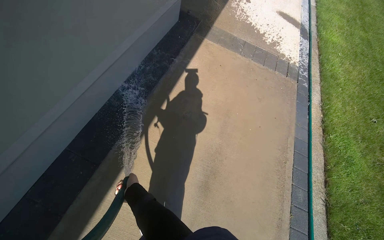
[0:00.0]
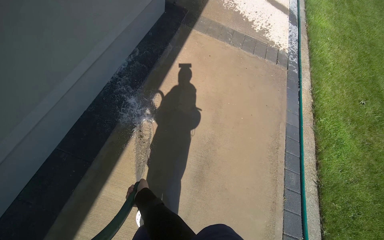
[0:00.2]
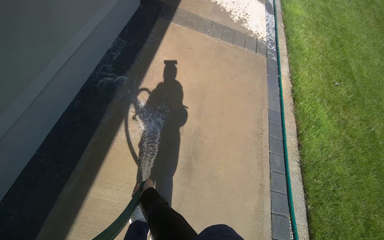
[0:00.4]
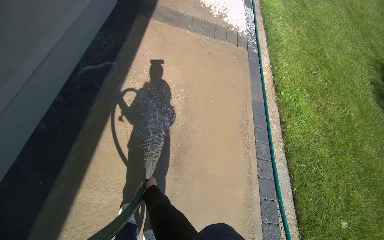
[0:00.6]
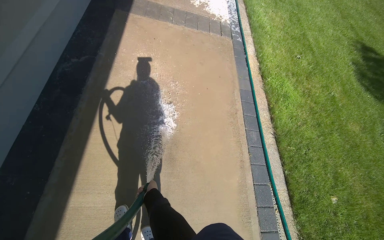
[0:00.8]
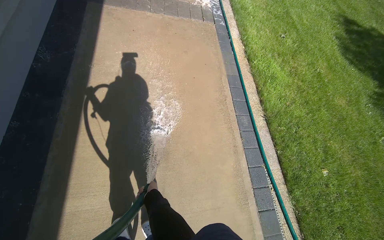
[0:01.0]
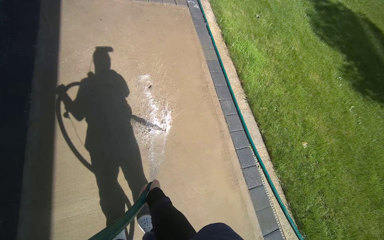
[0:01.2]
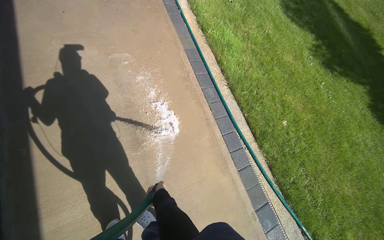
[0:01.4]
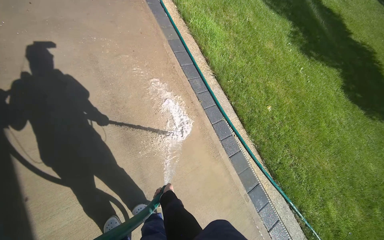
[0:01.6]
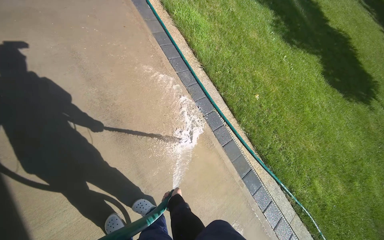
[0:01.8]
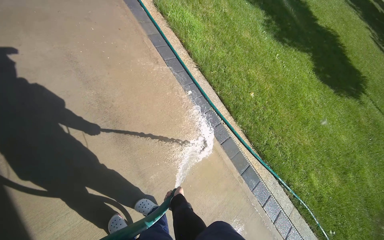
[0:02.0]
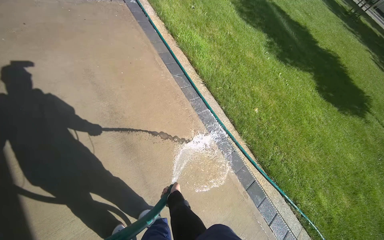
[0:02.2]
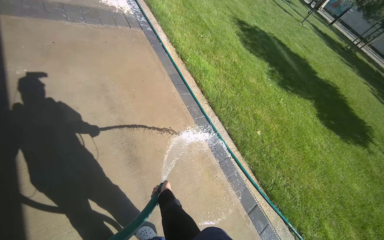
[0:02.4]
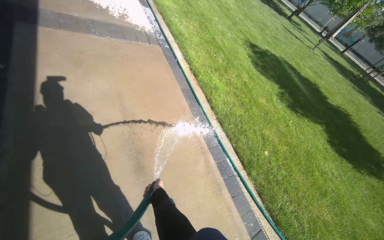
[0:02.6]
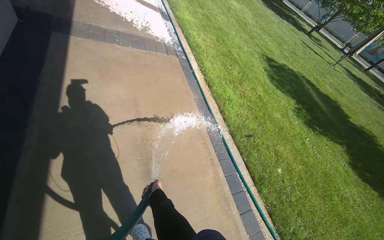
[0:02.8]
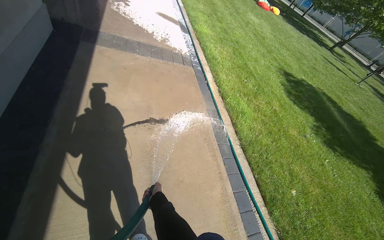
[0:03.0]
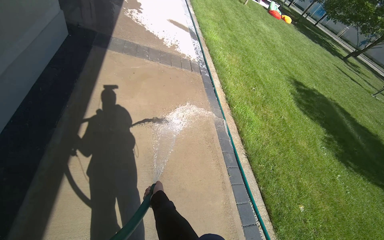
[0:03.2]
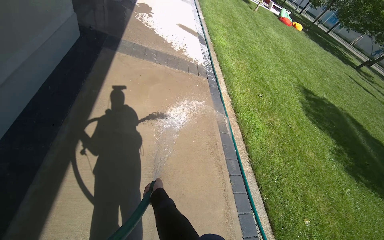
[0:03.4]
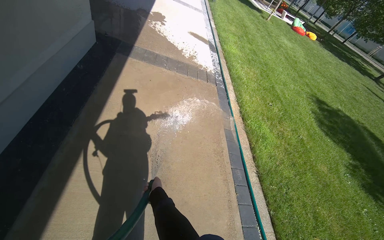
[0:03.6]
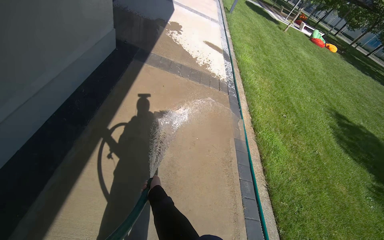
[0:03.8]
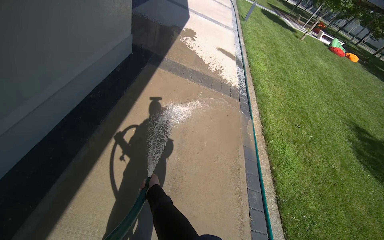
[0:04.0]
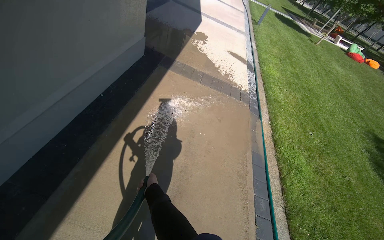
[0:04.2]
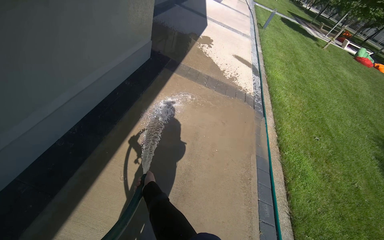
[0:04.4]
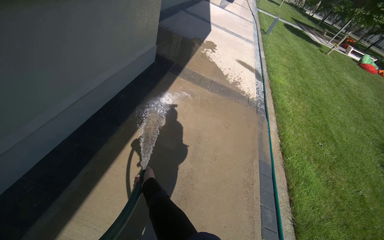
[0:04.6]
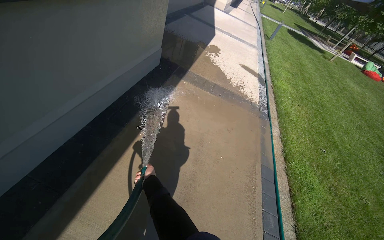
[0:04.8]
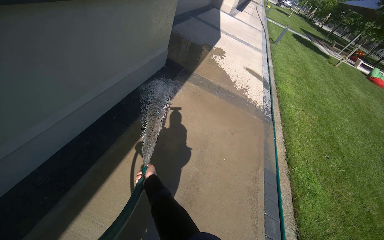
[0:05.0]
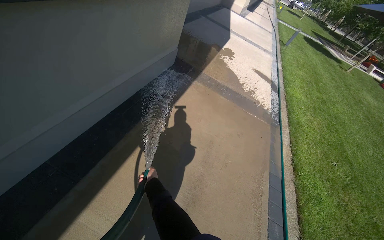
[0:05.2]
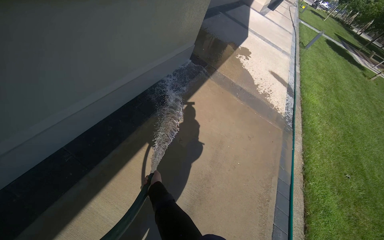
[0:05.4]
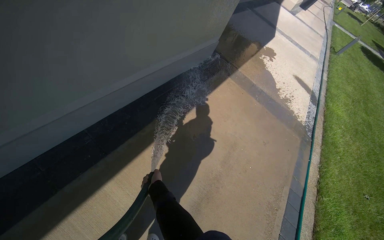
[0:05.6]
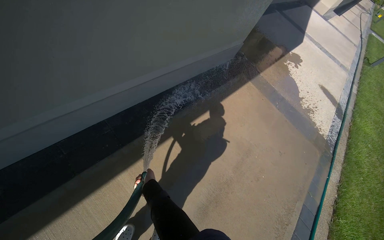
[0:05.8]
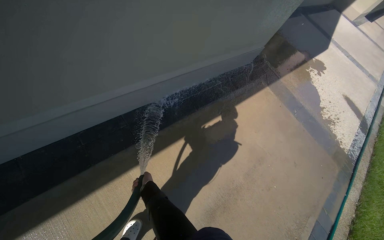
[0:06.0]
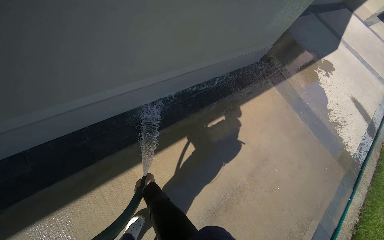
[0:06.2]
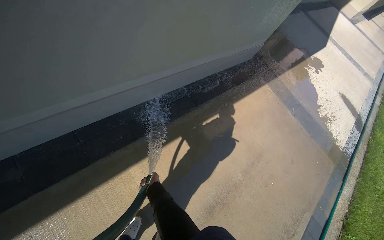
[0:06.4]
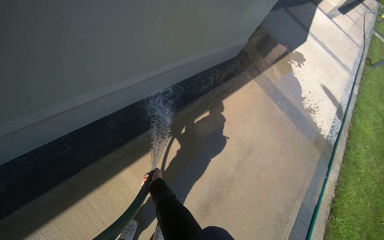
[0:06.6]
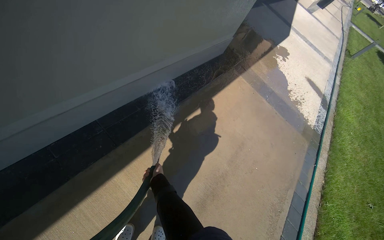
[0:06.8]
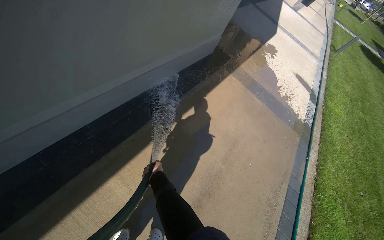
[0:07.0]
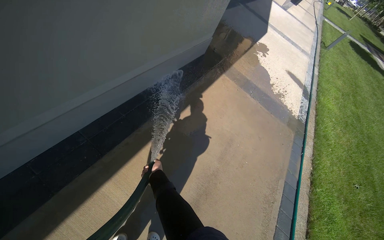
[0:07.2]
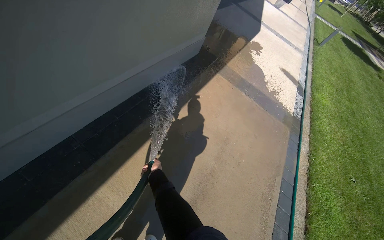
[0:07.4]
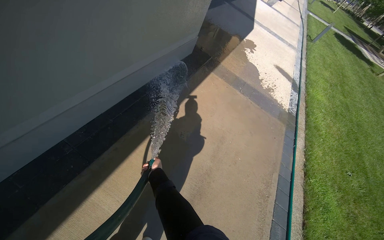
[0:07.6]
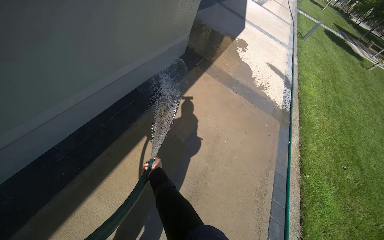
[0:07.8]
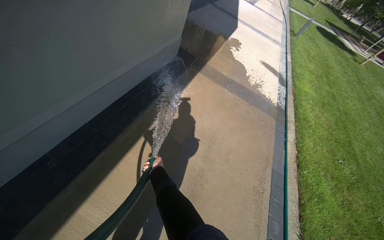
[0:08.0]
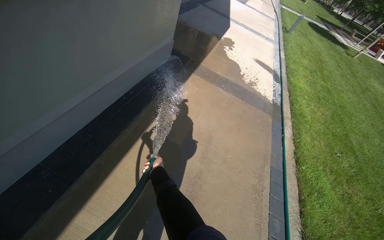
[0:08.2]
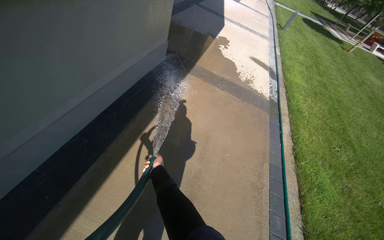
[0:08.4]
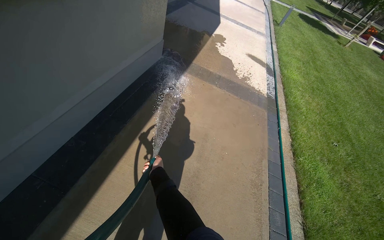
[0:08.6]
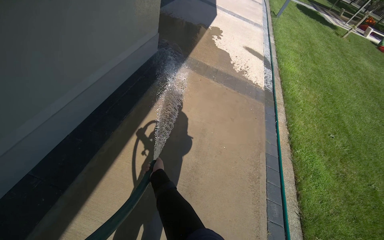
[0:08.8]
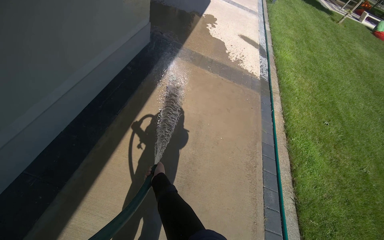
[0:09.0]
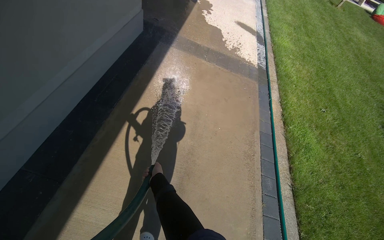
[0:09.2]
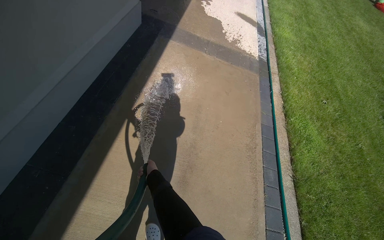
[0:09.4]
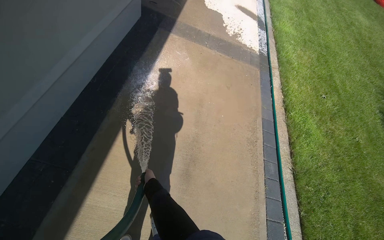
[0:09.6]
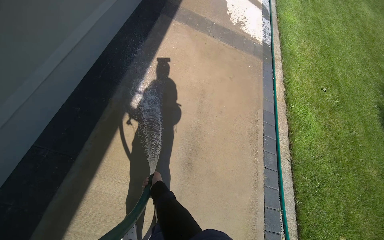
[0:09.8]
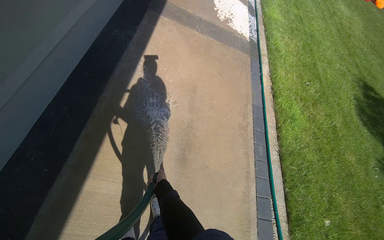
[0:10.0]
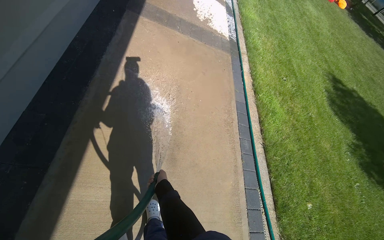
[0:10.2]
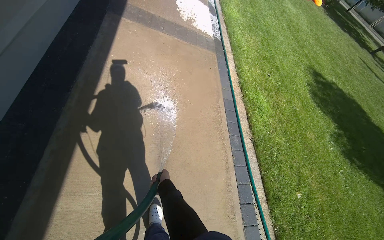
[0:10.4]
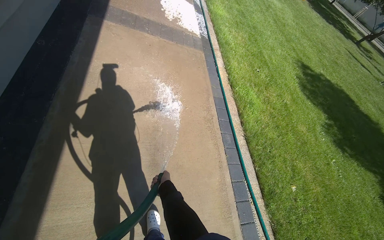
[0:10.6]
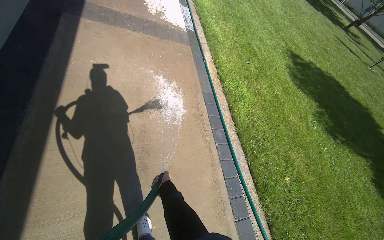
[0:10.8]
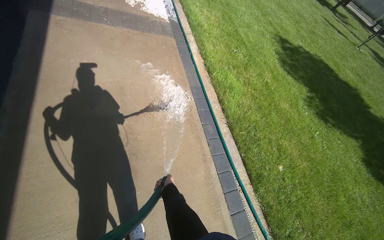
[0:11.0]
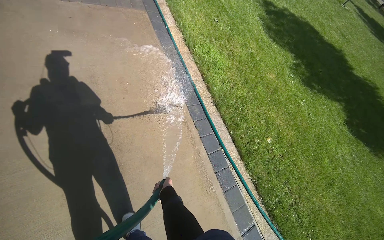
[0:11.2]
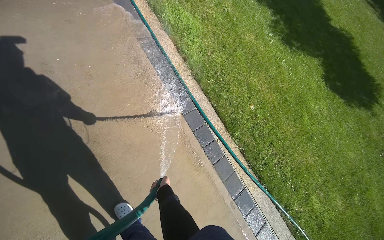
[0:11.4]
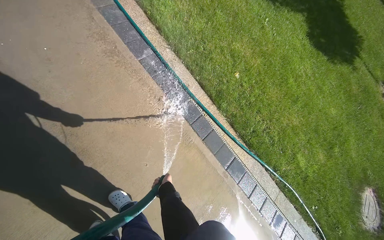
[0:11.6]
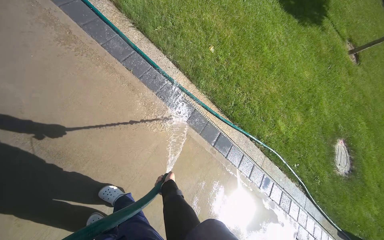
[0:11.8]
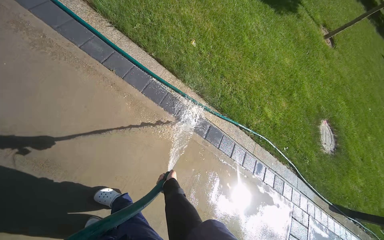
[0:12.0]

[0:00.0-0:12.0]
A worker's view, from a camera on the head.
Job: sweeping floor.
The whole recording: Rinsing concrete ground. The worker sprays water from a hose onto the concrete ground.
0:00.0 to 0:01.6: The head turns to the right by some 50 degrees. The view tips downward by some 15 degrees.
0:01.6 to 0:03.0: The view tilts some 25 degrees upward.
0:03.0 to 0:04.4: The head turns to the left by approximately 25 degrees. The right hand is displaced up the picture by about 15 cm.
0:04.4 to 0:06.0: The head turns to the left by roughly 35 degrees.
0:06.0 to 0:07.6: The head rotates approximately 20 degrees to the right.
0:09.0 to 0:10.4: The head rotates approximately 20 degrees to the right.
0:10.4 to 0:12.0: The head travels about 60 cm. The wearer looks approximately 55 degrees further to the right. The view tips downward by roughly 35 degrees.

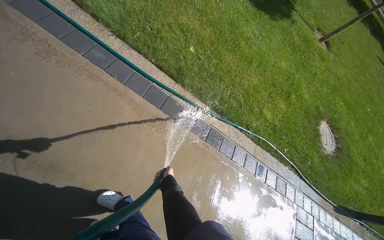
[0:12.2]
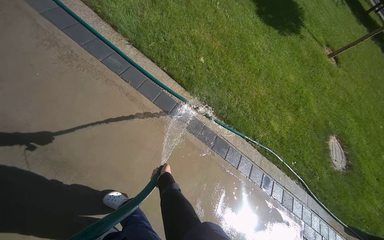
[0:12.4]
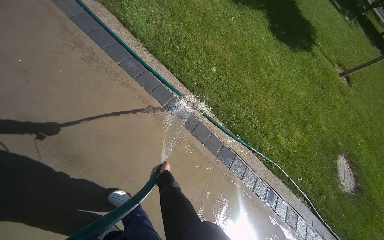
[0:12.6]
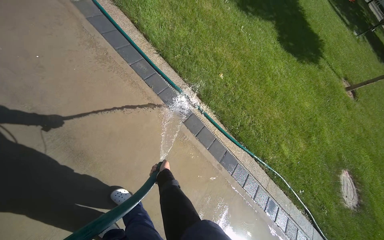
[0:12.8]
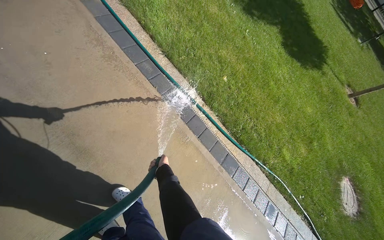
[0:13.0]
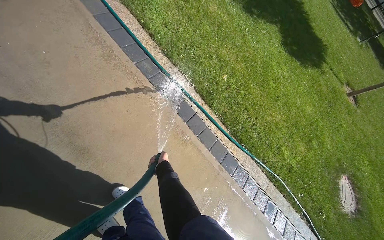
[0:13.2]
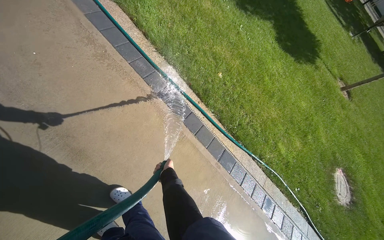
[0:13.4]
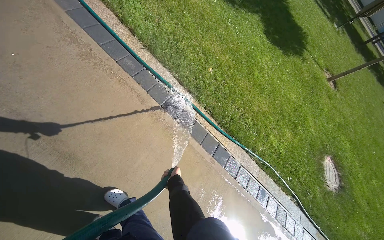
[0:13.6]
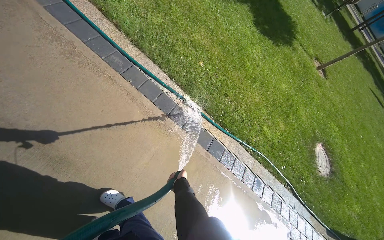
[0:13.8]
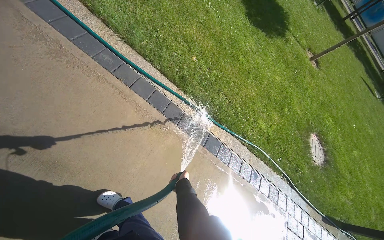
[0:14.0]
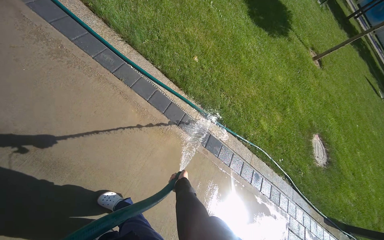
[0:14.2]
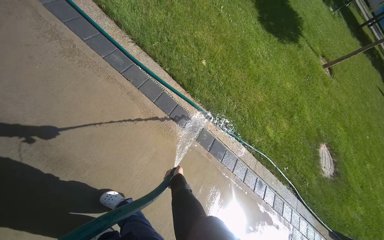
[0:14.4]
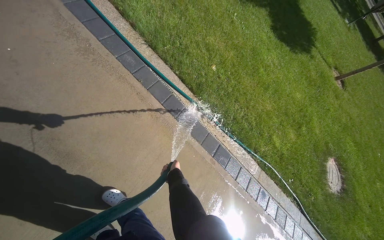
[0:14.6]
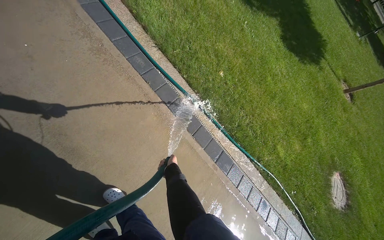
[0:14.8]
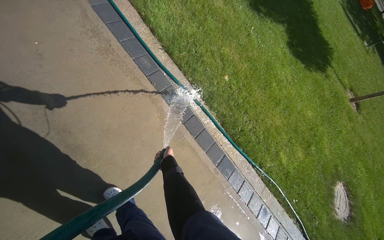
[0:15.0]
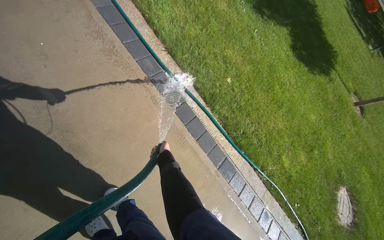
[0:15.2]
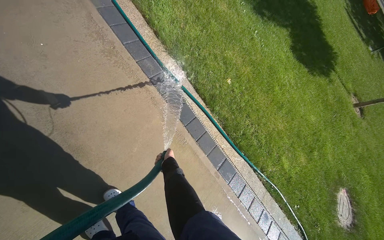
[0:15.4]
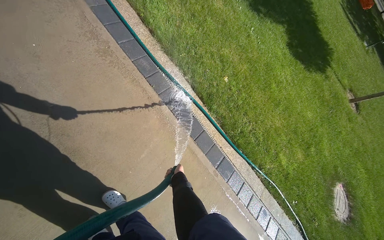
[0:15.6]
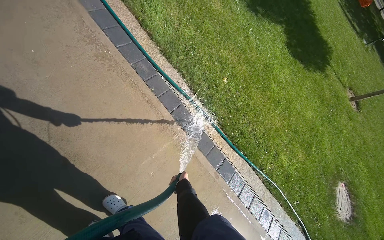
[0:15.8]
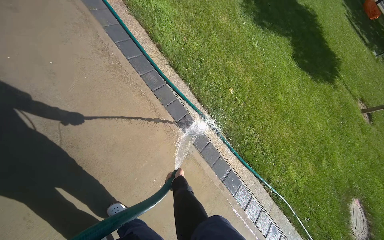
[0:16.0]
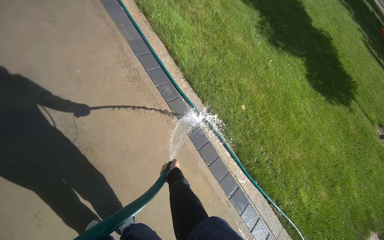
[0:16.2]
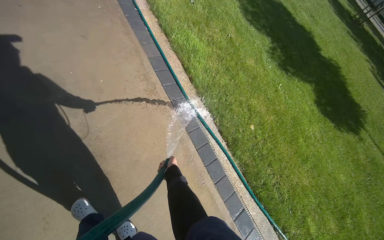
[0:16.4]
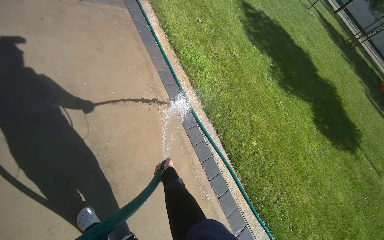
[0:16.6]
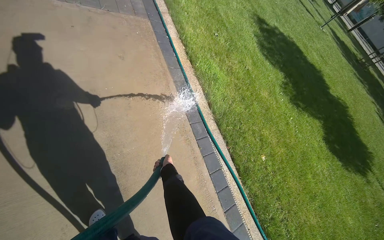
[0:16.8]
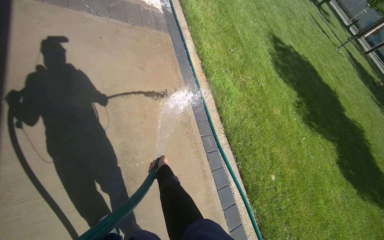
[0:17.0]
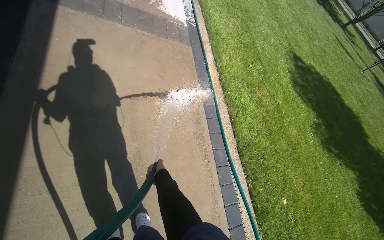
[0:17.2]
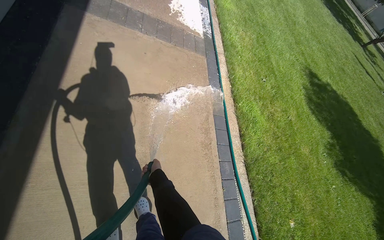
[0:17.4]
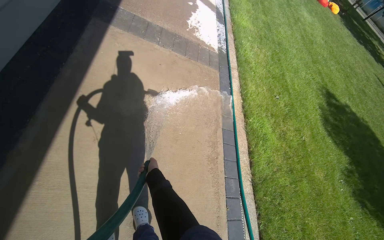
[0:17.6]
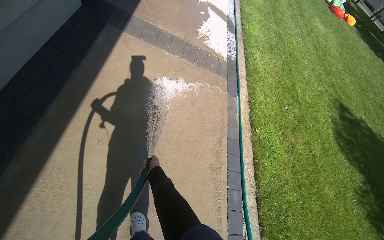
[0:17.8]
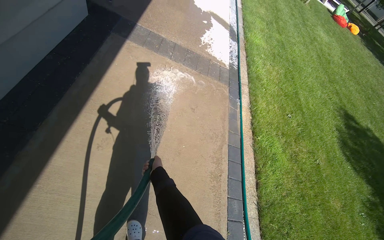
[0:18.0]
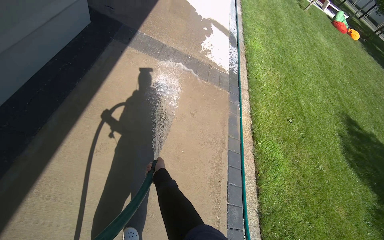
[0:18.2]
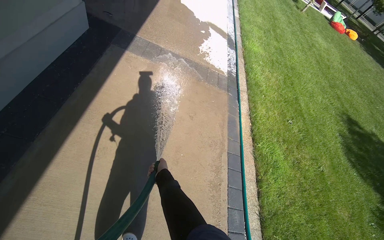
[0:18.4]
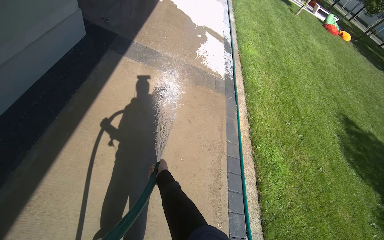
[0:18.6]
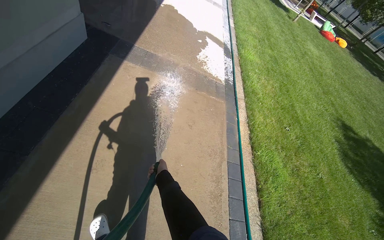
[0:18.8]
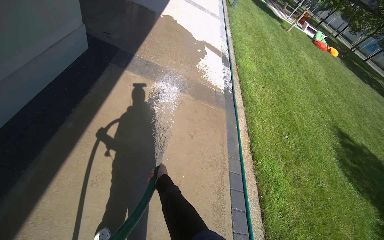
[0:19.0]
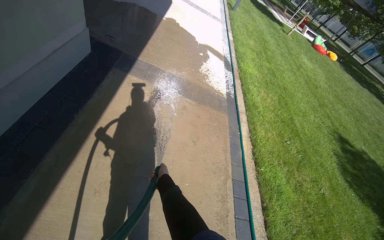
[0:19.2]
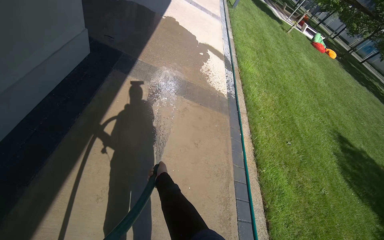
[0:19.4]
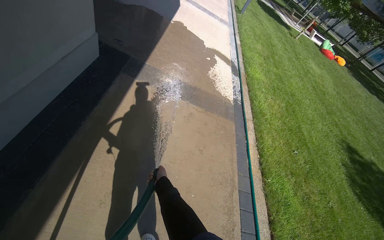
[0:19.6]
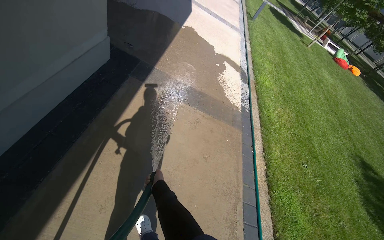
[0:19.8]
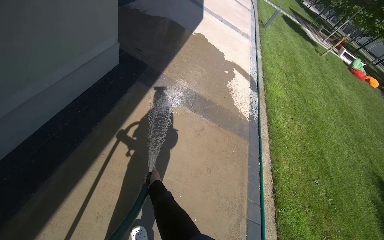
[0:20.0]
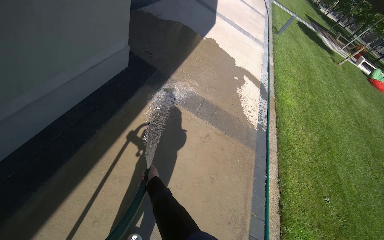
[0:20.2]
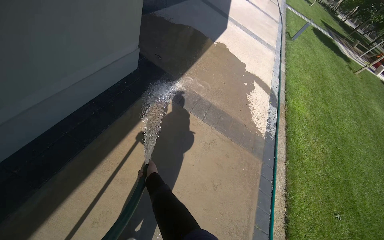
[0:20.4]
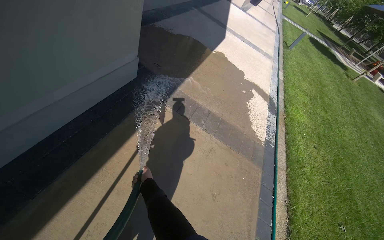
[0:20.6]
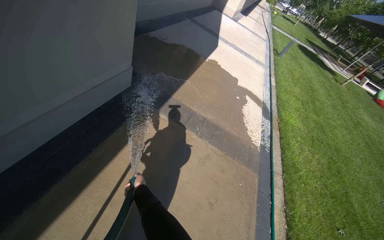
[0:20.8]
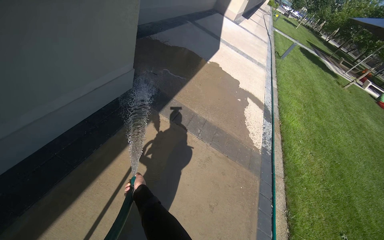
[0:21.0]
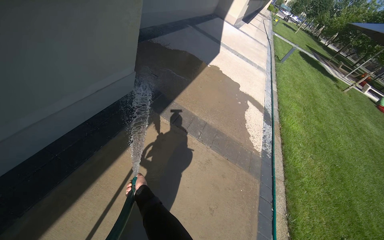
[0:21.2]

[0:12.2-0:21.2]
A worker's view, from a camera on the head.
Job: sweeping floor.
The whole recording: Rinsing concrete ground. The worker sprays water from a hose onto the concrete ground.
0:13.8 to 0:15.2: The right hand moves up the picture and to the left, about 20 cm.
0:15.2 to 0:16.6: The view tips upward by approximately 15 degrees.
0:16.6 to 0:18.2: The head rotates some 35 degrees to the left. The wearer looks about 20 degrees further upward.
